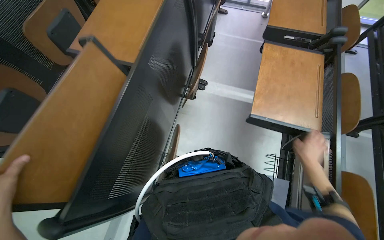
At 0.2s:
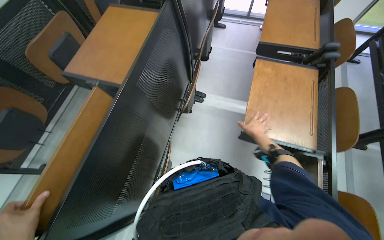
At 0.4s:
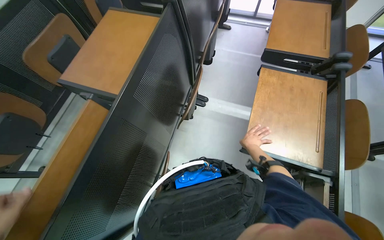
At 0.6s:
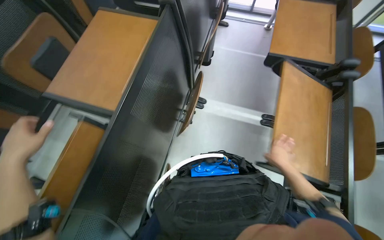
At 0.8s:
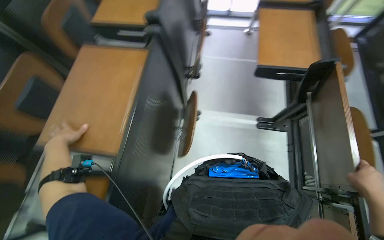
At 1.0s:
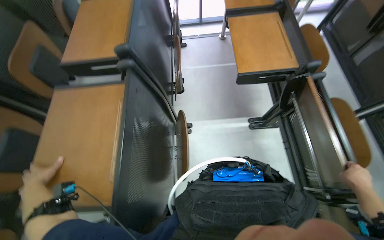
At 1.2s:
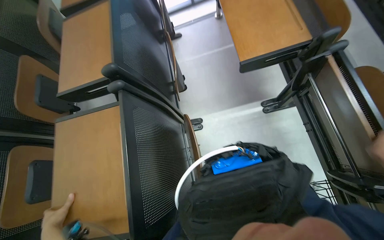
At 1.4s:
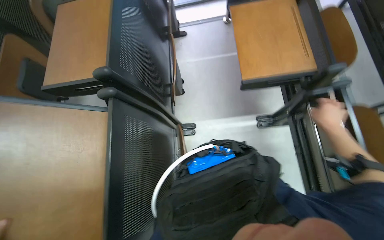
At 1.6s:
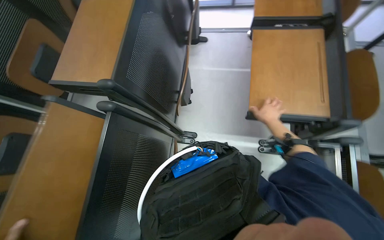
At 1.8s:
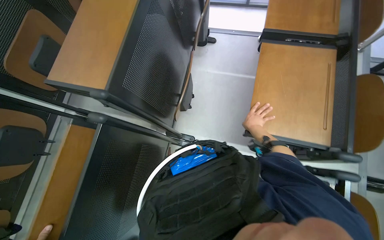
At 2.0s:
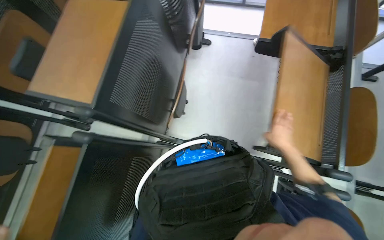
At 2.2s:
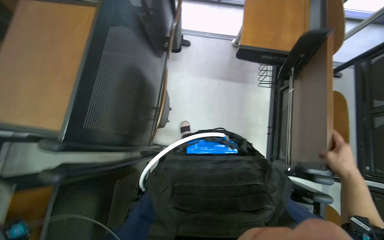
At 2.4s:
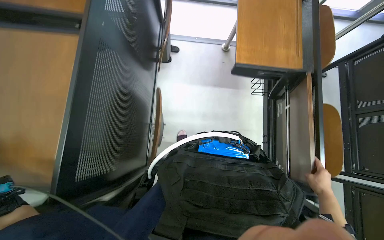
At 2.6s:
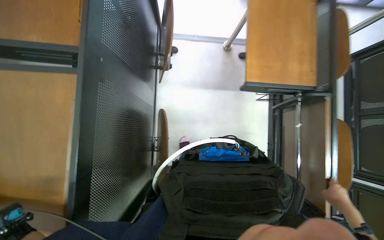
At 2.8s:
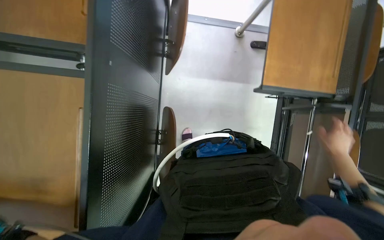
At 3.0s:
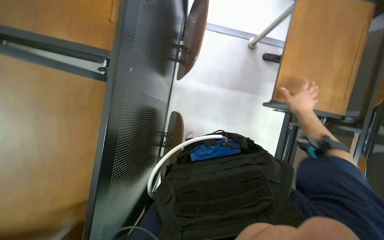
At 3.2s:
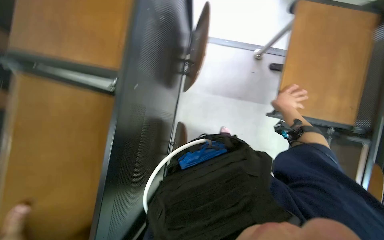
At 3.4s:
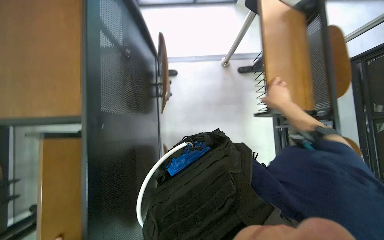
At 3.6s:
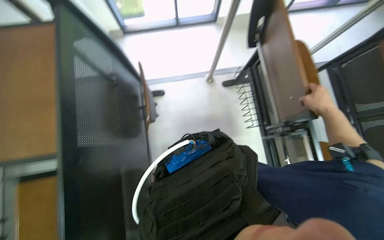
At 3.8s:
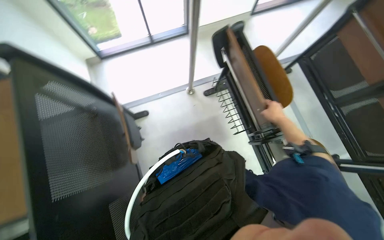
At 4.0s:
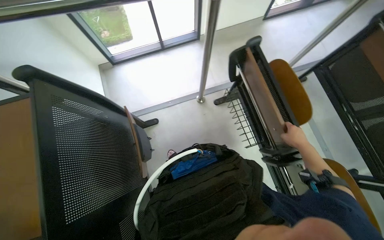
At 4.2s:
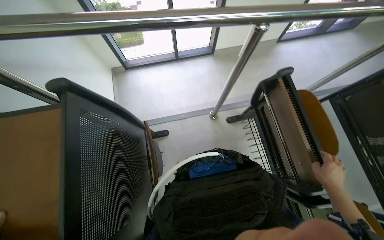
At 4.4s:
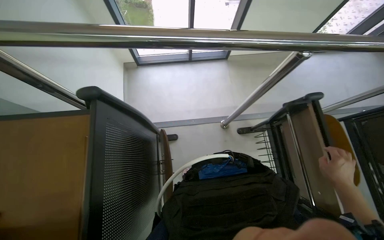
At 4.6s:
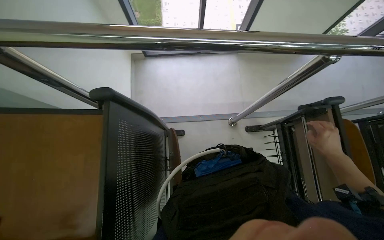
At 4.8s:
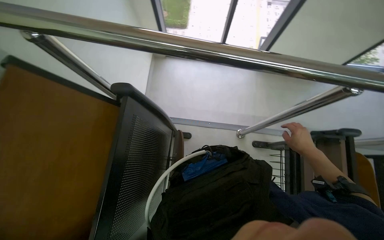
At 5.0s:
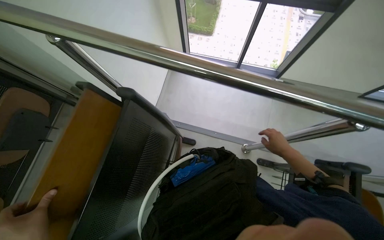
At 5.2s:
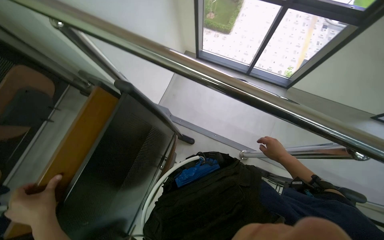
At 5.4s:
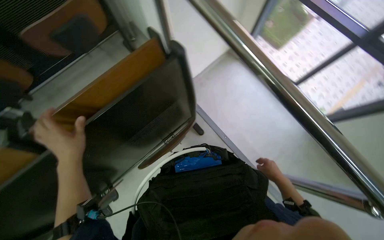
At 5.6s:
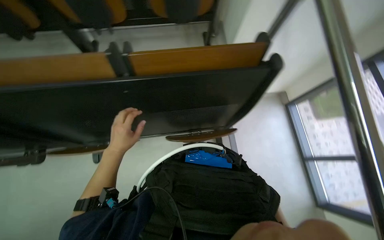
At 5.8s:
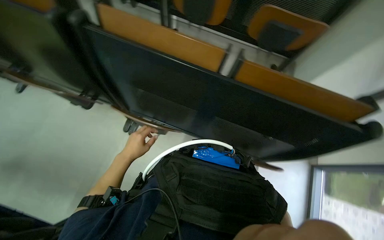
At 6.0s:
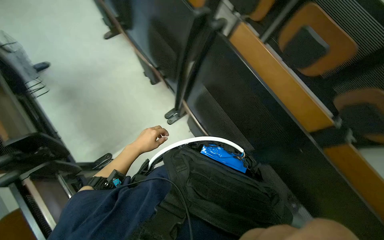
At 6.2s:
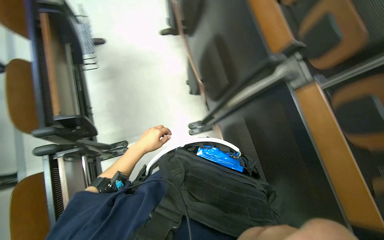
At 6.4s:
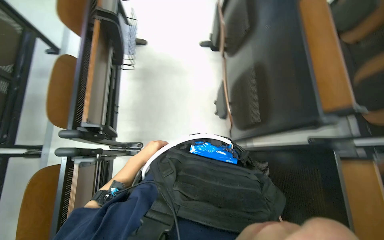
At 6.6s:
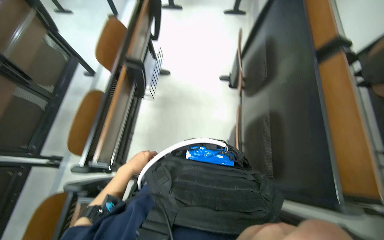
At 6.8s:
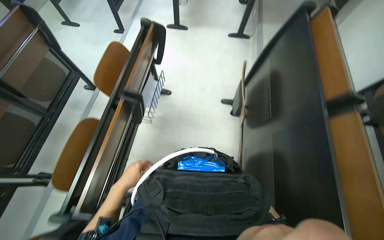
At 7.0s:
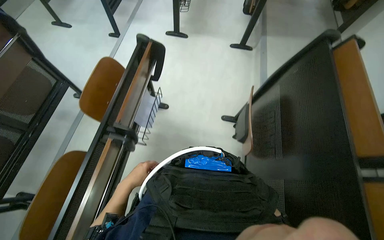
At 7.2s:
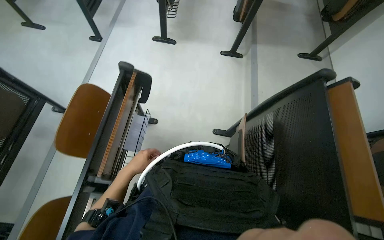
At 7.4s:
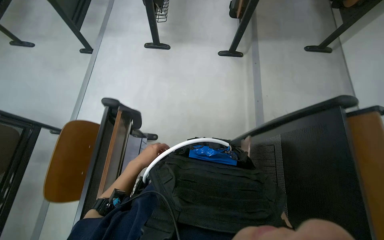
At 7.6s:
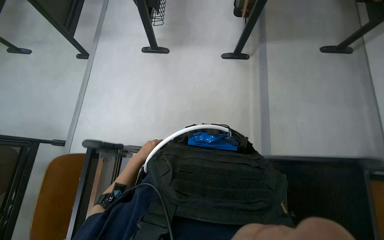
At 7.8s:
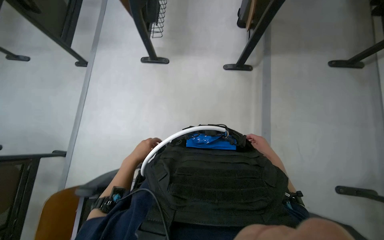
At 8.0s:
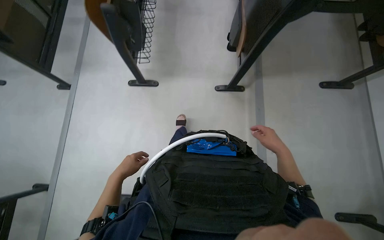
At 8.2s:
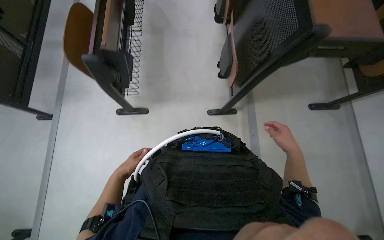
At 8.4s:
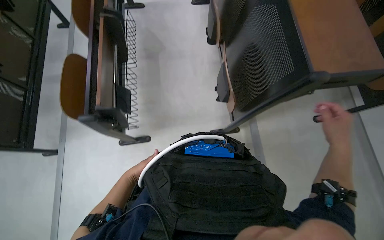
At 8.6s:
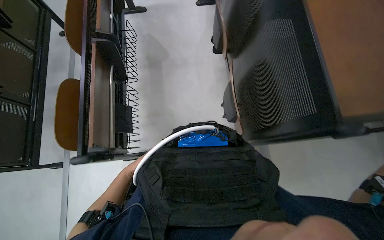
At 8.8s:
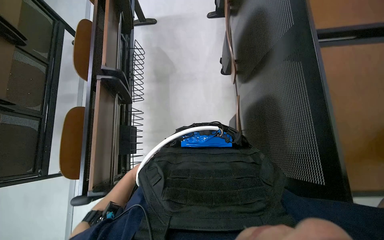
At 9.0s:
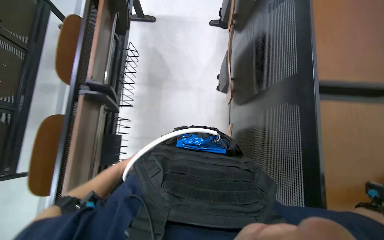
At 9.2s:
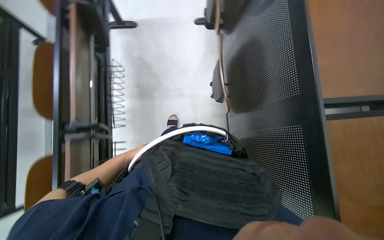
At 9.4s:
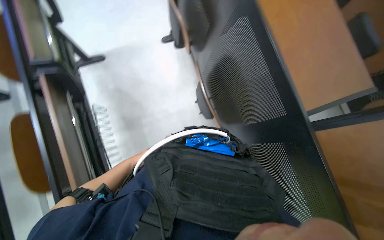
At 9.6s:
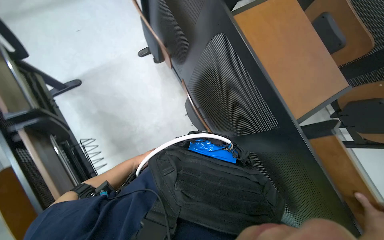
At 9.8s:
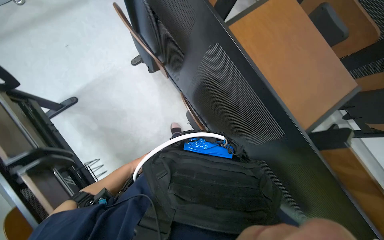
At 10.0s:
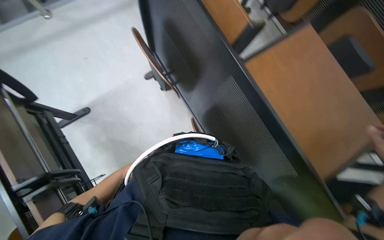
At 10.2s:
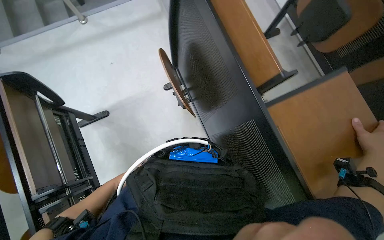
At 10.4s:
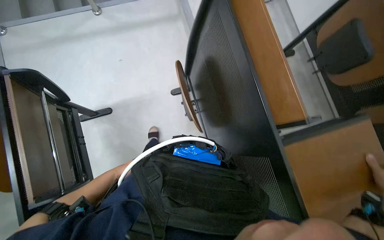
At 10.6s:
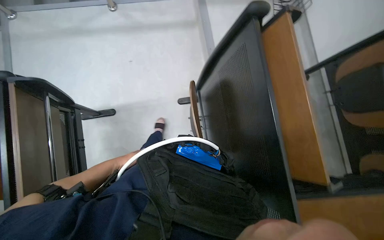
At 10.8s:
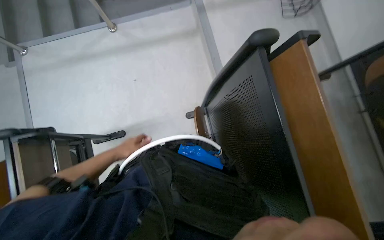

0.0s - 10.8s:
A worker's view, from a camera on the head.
Job: organizing items.
The whole recording: Organizing classroom desks. The worker adjusts desks and collects trash from them, disposing of it into a cart.
0.0s - 1.6s: The camera travels some 70 cm.
1.6s - 3.0s: The camera travels approximately 70 cm. The camera pitches downward, by some 20 degrees.
4.6s - 6.2s: The wearer's head swings about 110 degrees to the left.
6.2s - 7.8s: The camera travels about 1.5 m.
7.8s - 9.2s: The camera is carried roughly 1.5 m.
9.2s - 10.8s: The camera travels some 90 cm.

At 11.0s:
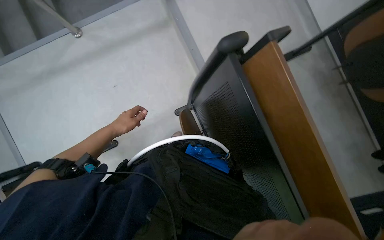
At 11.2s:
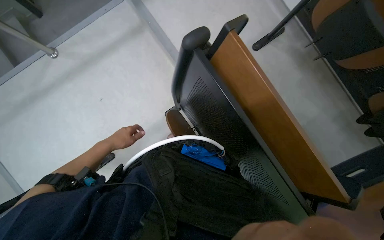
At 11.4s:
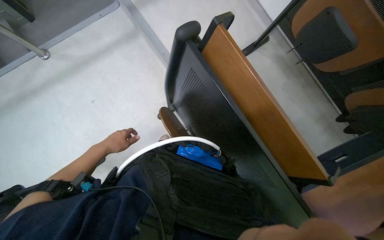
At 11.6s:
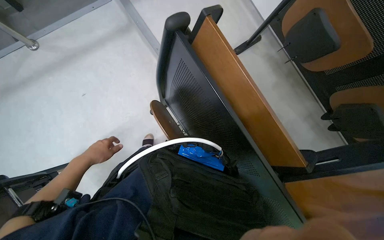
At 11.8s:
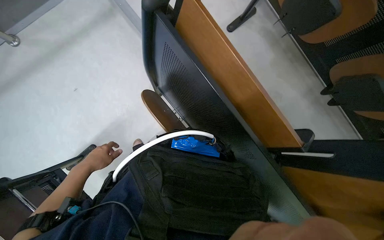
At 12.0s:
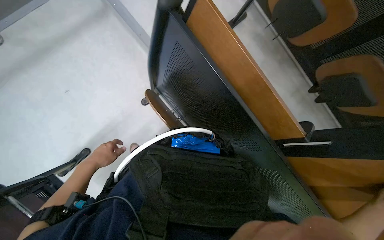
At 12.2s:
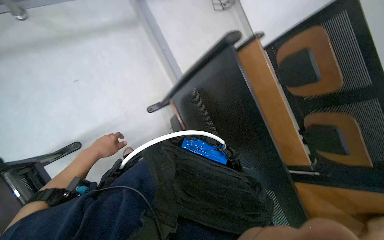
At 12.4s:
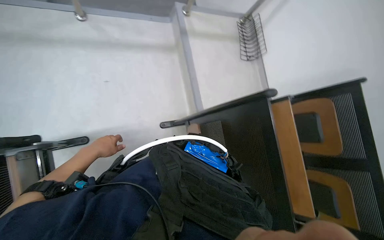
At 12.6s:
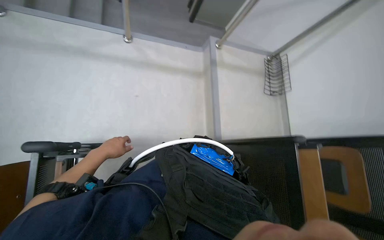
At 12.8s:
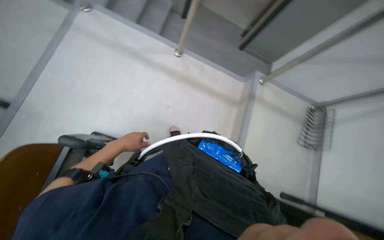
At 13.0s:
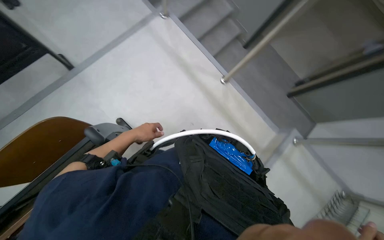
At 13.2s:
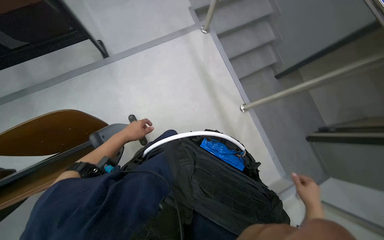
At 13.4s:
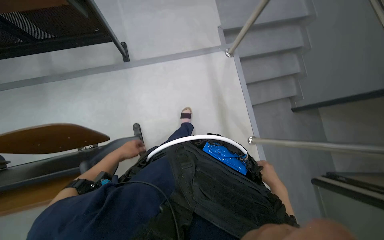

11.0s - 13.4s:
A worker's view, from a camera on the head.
Job: organizing items.
The whole recording: Organizing classroom desks. The worker adjusts desks and collects trash from them, disposing of it into a cart.
11.0s - 12.2s: The head rotates approximately 20 degrees to the right. The left hand goes roughly 10 cm down the picture.
12.2s - 13.4s: The wearer moves some 50 cm. The head turns to the left by roughly 80 degrees. The wearer looks about 15 degrees further upward.

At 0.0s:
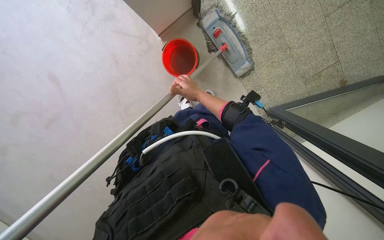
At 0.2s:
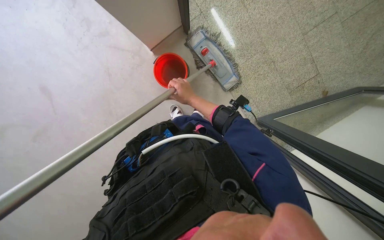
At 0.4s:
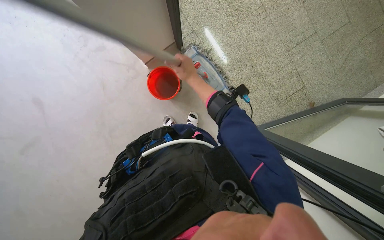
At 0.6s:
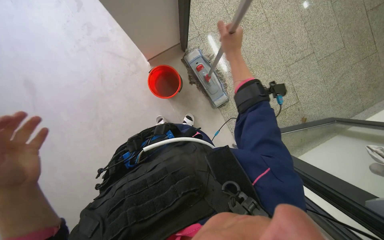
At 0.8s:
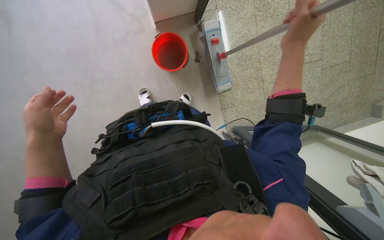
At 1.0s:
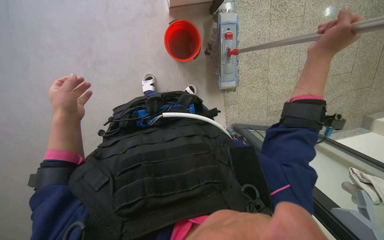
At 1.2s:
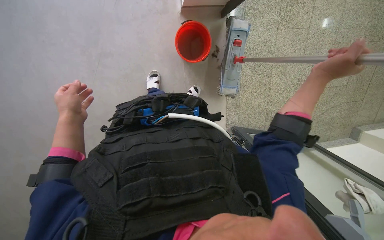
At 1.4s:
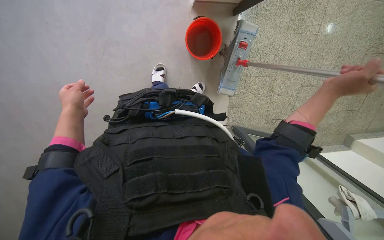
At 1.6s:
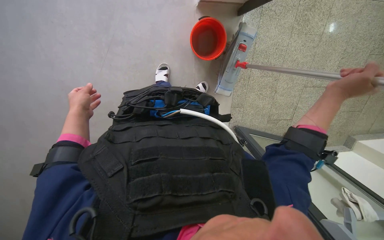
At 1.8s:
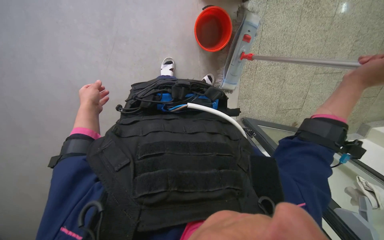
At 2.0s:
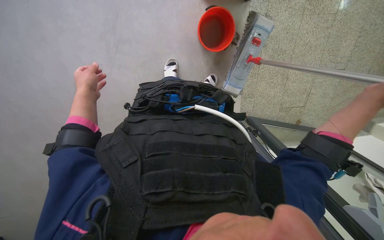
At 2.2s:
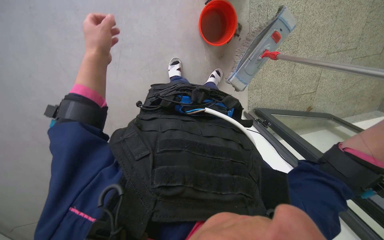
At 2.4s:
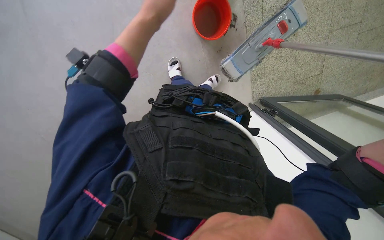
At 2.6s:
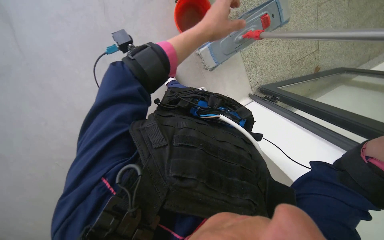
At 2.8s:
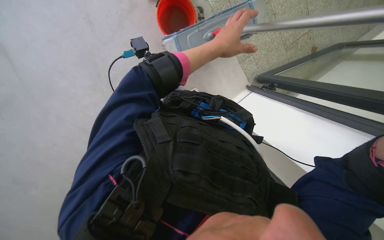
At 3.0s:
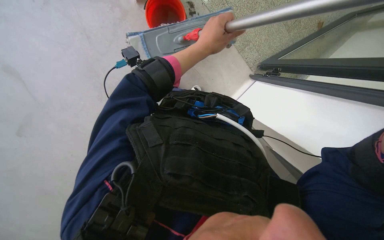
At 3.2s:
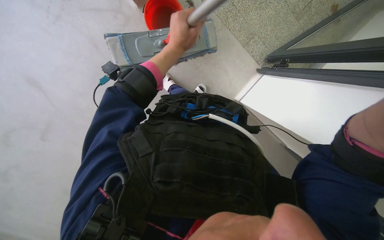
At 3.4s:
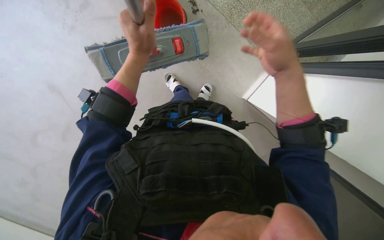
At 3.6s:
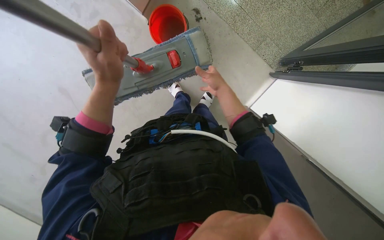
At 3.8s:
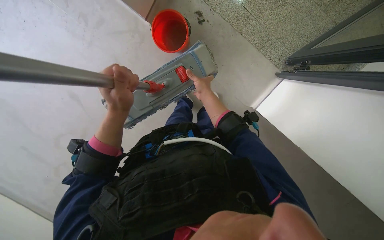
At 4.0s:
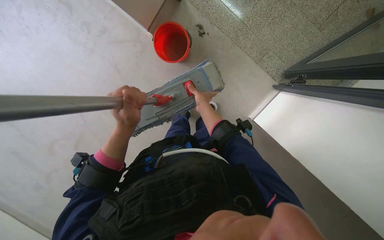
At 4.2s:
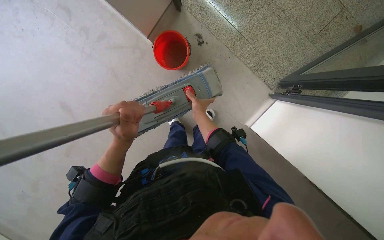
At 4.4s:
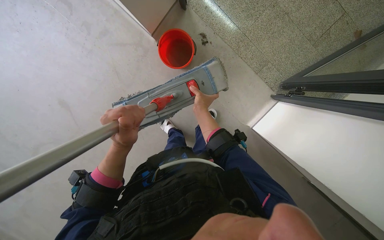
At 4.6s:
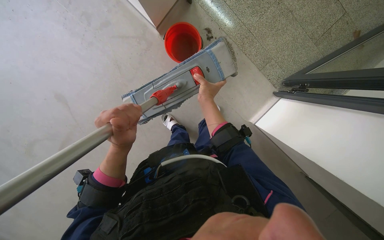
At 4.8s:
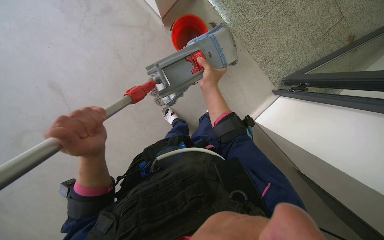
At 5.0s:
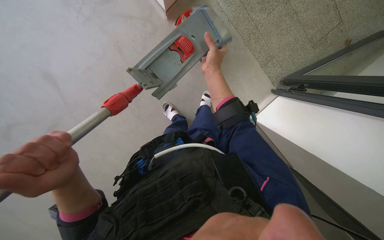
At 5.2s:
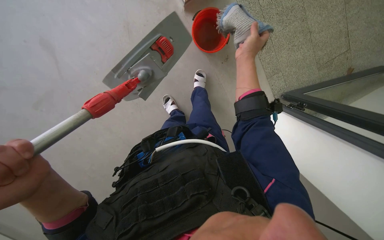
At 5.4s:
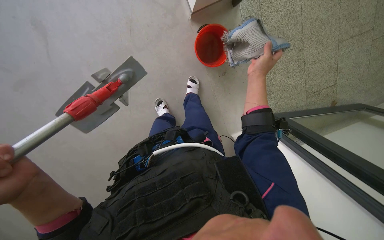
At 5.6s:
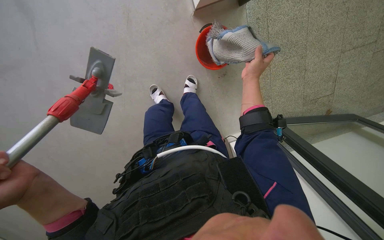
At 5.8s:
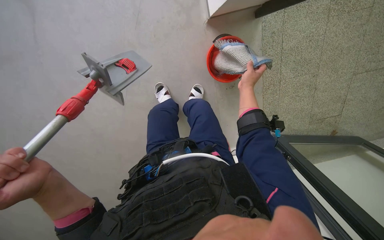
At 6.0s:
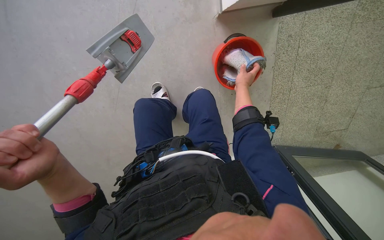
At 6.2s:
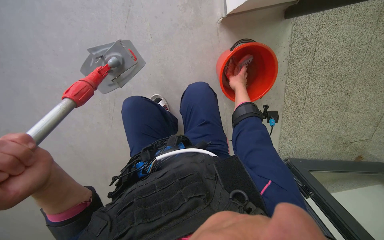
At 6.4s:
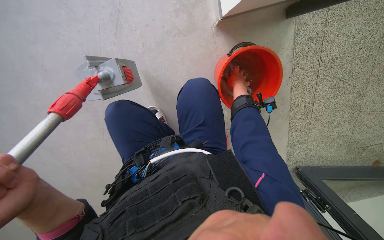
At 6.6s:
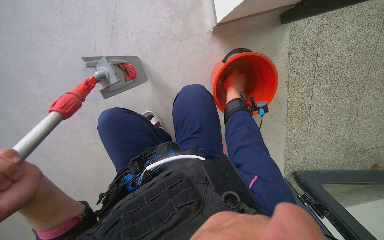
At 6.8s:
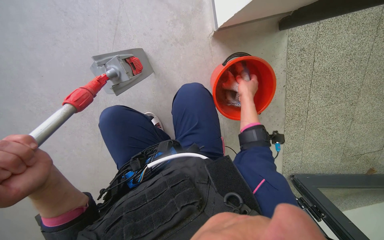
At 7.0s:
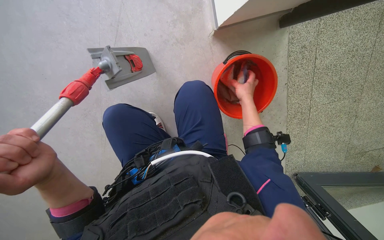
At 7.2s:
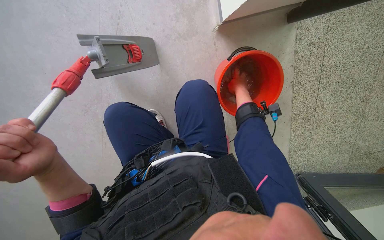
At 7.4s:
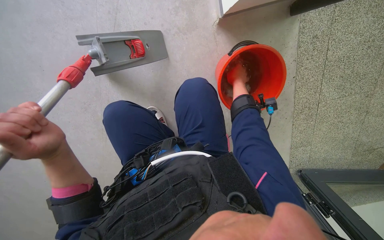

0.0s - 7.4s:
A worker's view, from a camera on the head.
Job: preparing cleaning supplies.
The whole recording: Cleaning mop head. The worker detaches the mop head, cleans it in a red bucket, and reattaches it to the mop handle.
1.4s - 3.0s: The view pans to the left by roughly 15 degrees. The scene rotates counterclockwise by roughly 40 degrees.
3.0s - 4.4s: The left hand heads to the left and down the picture, covering approximately 15 cm.
4.4s - 6.0s: The view pans to the right by roughly 15 degrees. Everything in view rotates roughly 40 degrees clockwise.
6.0s - 7.4s: The right hand goes nearer and farther, about 10 cm each way, reversing 2 times.
